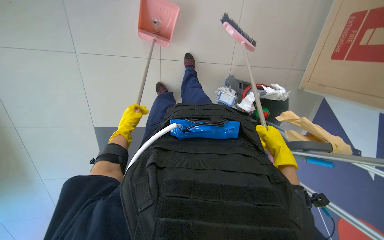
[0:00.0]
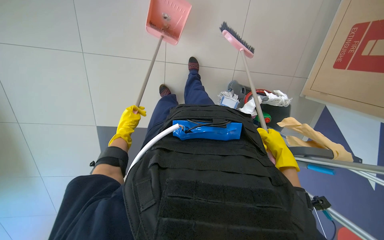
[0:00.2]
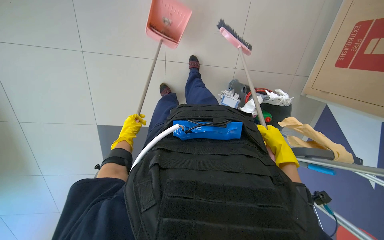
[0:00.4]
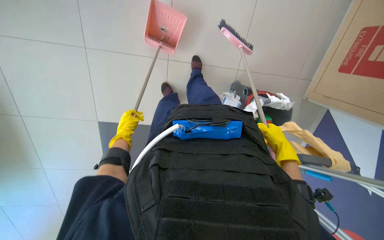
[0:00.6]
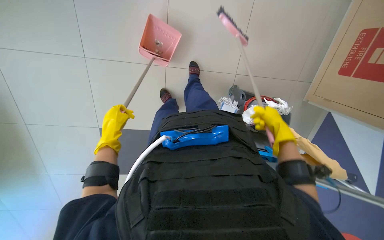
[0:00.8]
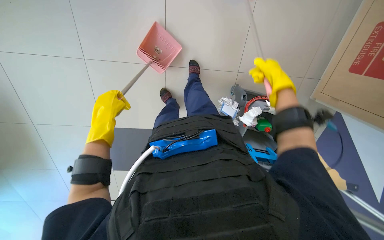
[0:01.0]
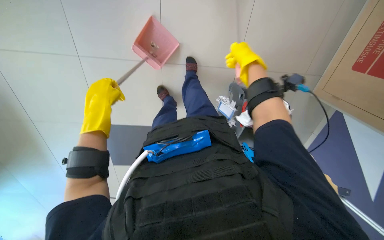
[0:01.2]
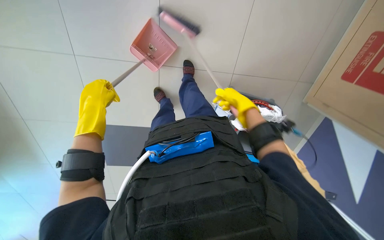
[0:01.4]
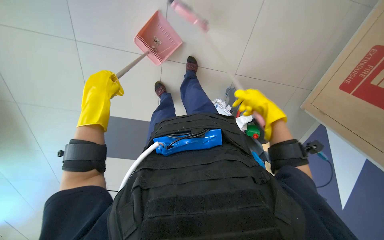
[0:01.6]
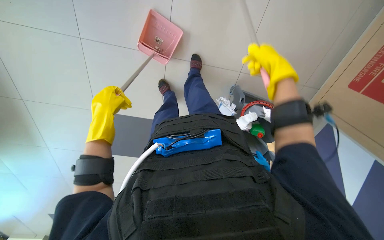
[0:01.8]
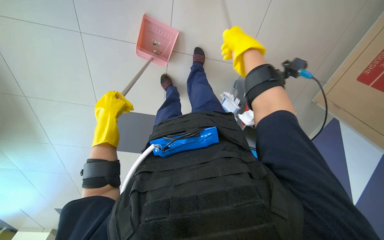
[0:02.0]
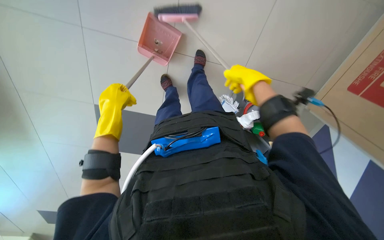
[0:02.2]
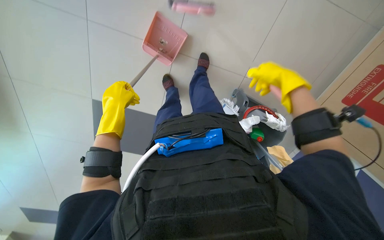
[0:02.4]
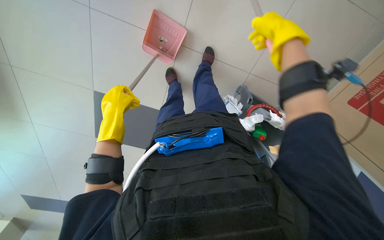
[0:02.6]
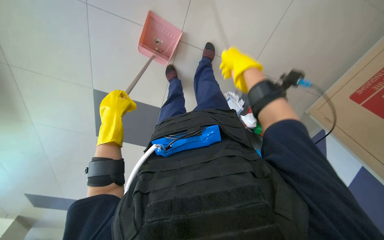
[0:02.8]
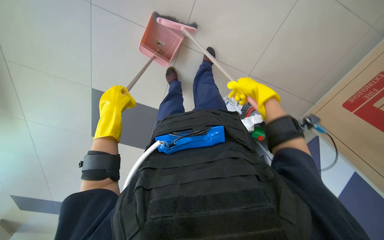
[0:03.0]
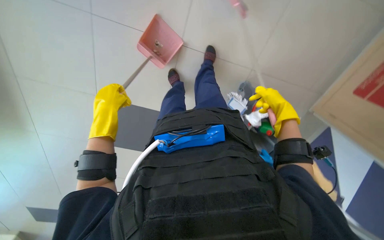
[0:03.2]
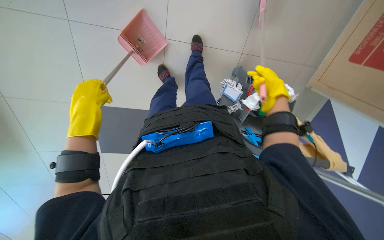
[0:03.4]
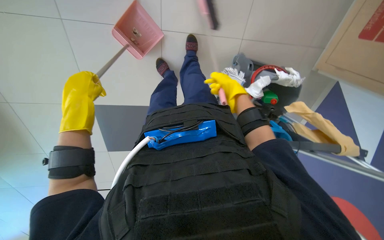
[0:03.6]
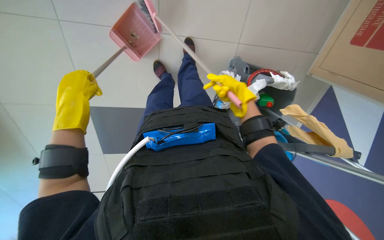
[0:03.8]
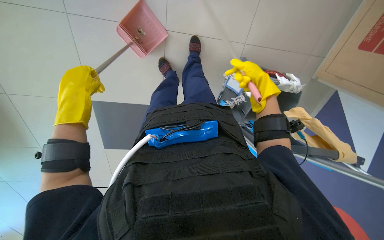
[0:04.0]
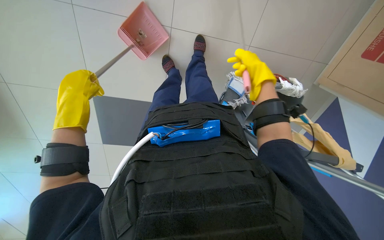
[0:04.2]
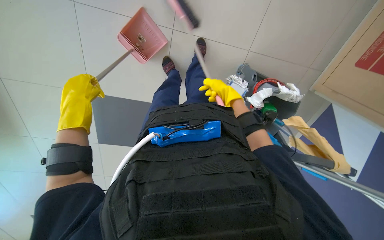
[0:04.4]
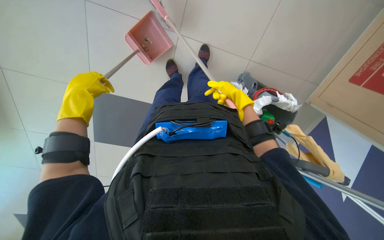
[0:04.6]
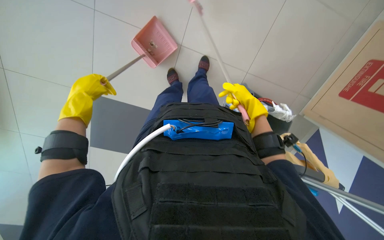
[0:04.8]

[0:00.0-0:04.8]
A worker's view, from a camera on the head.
Job: sweeping floor.
The whole recording: Sweeping the floor. The worker sweeps the floor using a broom and dustpan.
0.0 to 1.6 s: The right hand heads up the picture and farther from the camera, covering about 20 cm. The left hand is displaced nearer to the camera and up the picture by some 20 cm.
1.6 to 3.2 s: The right hand reaches about 20 cm nearer to the camera, then returns.
3.2 to 4.8 s: The right hand goes left and right, some 15 cm each way, reversing 2 times.

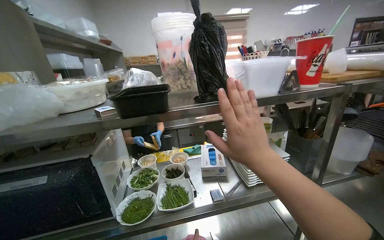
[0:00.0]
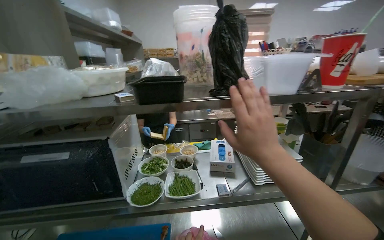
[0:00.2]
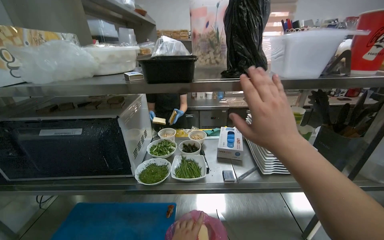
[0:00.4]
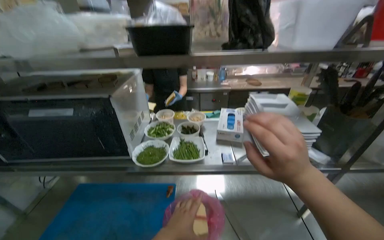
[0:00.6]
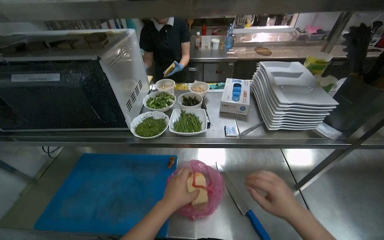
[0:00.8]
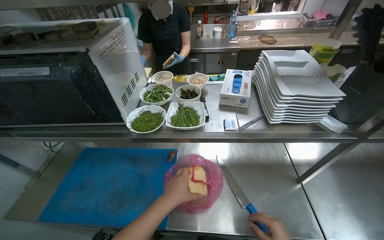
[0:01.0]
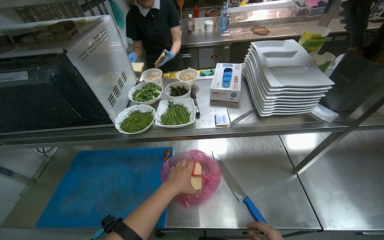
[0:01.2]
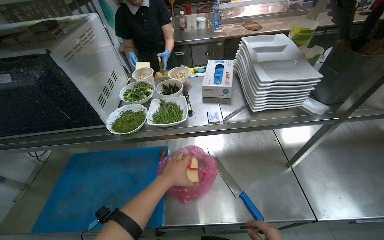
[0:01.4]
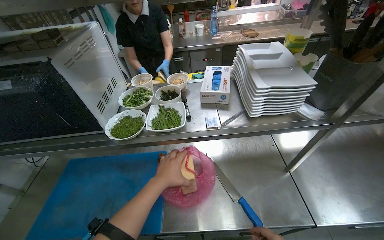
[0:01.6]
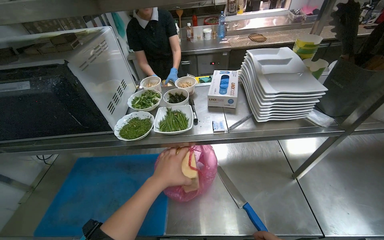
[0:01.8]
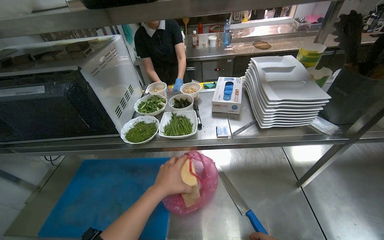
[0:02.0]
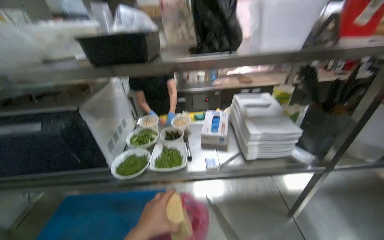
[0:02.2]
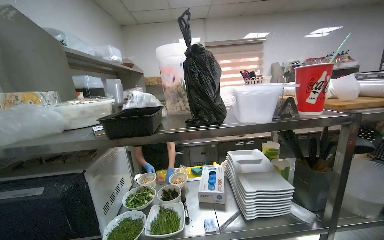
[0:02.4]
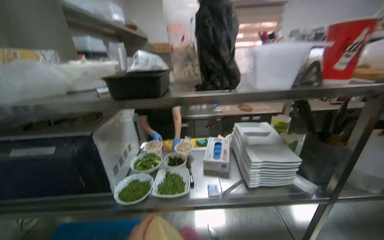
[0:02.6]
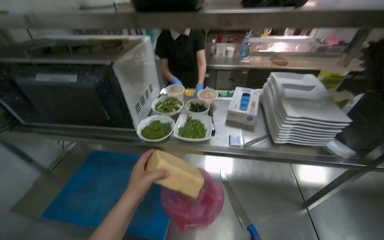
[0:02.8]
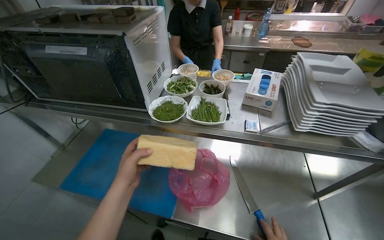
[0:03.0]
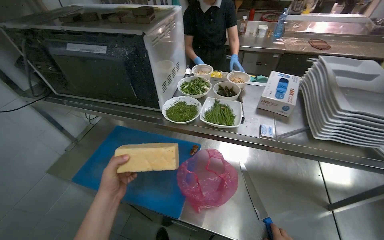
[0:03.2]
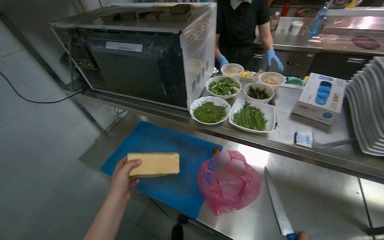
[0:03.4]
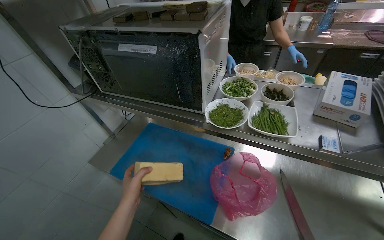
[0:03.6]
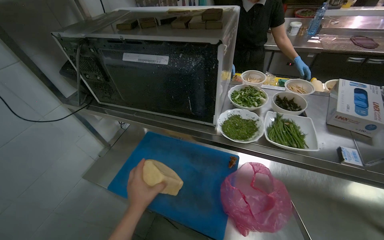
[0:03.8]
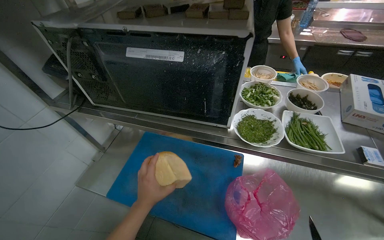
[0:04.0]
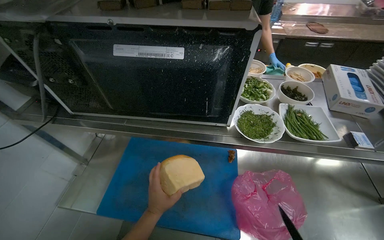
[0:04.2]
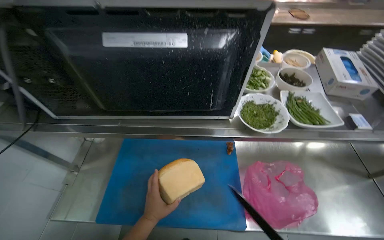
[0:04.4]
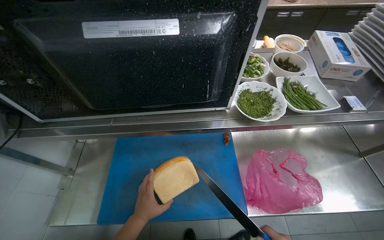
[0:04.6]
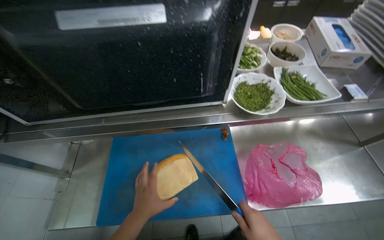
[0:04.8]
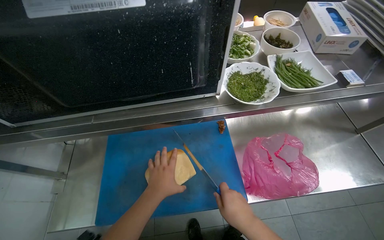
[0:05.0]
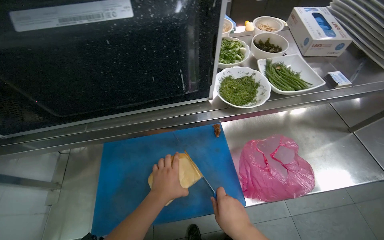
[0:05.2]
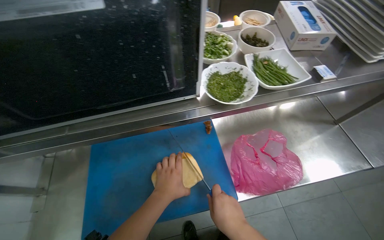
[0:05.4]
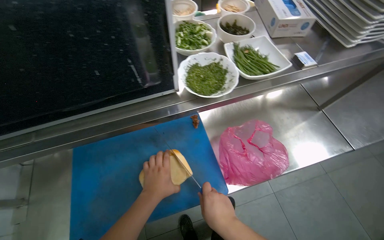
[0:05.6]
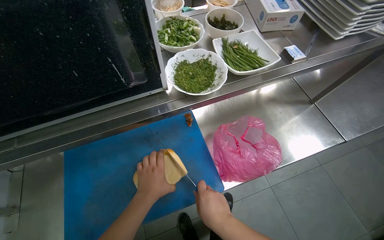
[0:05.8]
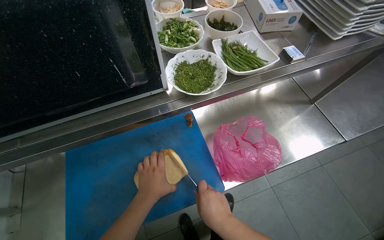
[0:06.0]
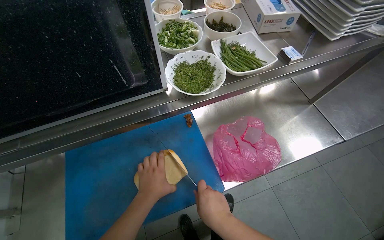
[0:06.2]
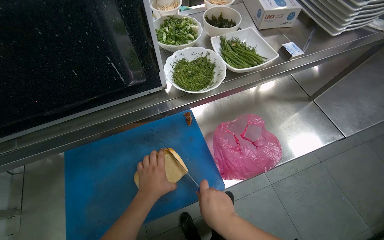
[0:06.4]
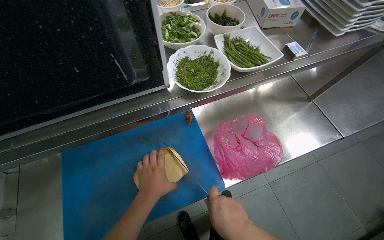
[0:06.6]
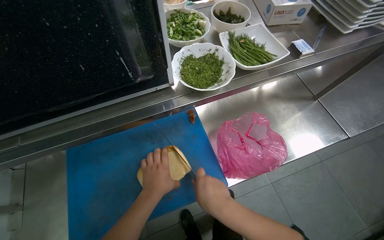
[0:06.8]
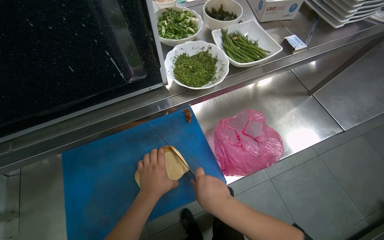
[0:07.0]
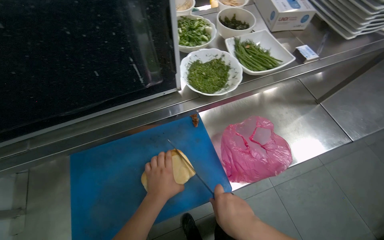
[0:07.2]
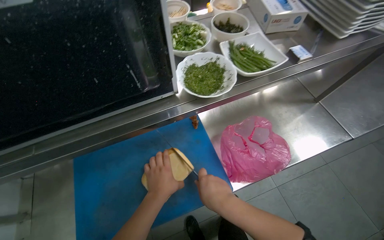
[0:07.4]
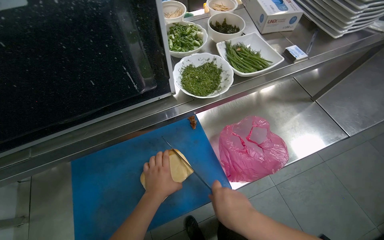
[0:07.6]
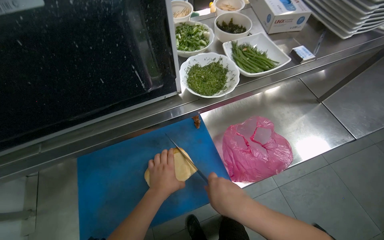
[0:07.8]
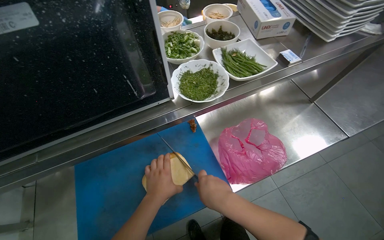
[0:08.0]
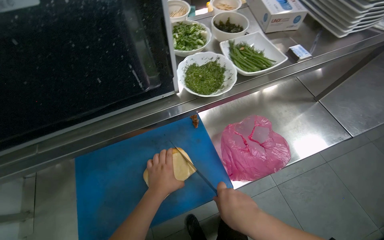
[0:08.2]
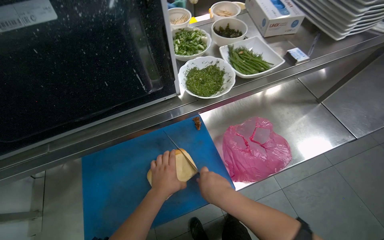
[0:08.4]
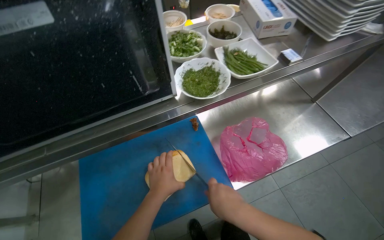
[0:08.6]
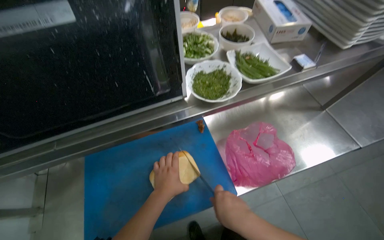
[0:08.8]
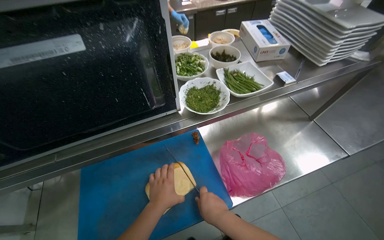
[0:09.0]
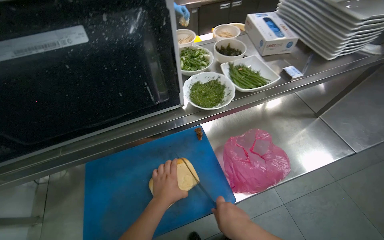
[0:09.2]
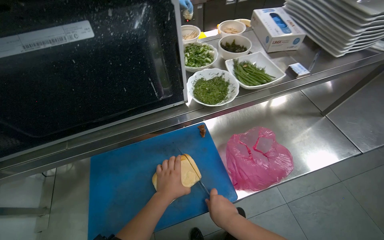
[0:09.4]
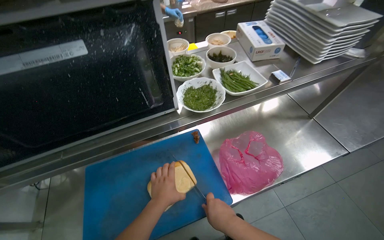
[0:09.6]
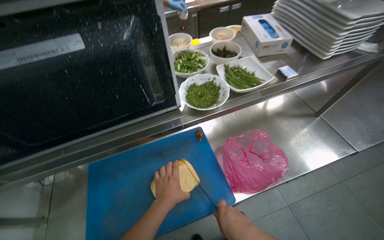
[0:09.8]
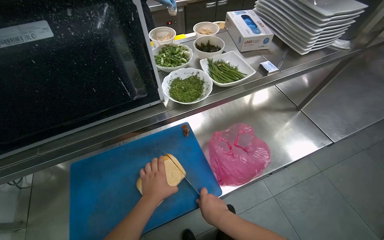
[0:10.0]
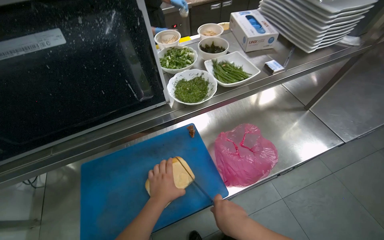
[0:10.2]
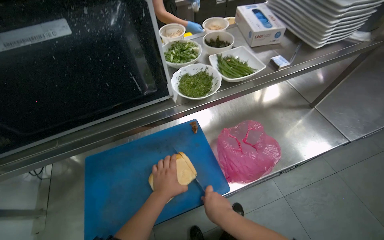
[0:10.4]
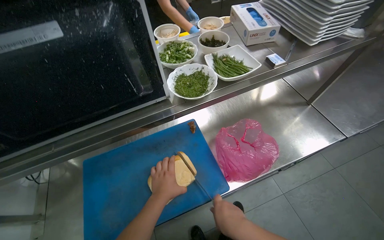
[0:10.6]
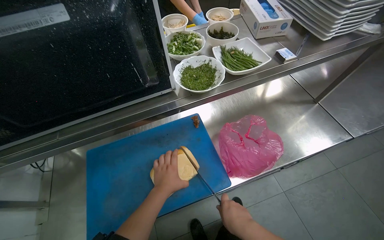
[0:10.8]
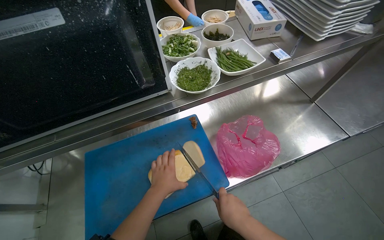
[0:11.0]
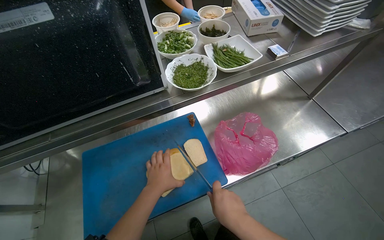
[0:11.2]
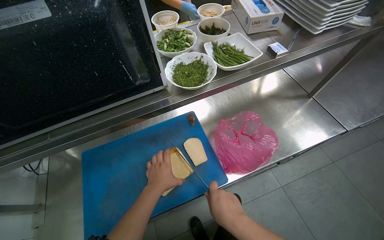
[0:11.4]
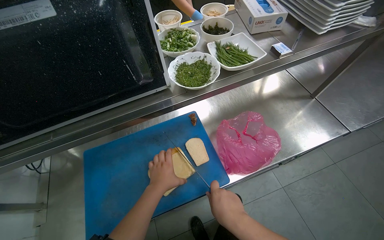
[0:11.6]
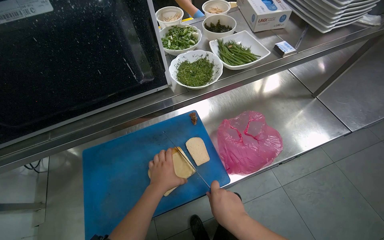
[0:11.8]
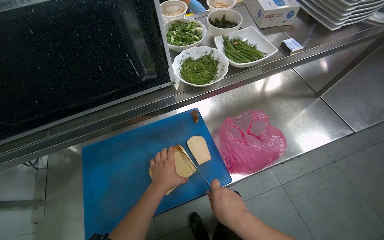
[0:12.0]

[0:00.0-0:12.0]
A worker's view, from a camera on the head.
Job: preparing food.
The whole recording: Slicing and Storing Bread. The worker slices a loaf of bread on a cutting board, places the remaining bread into a bag, and stores it in the refrigerator.
0.0 to 1.6 s: The view tilts roughly 25 degrees downward.
1.6 to 3.0 s: The wearer looks approximately 15 degrees further to the left.
3.0 to 4.4 s: The left hand shifts roughly 25 cm farther from the camera.
4.4 to 6.0 s: The wearer's head swings some 25 degrees to the right. The left hand heads up the picture, covering approximately 10 cm.
6.0 to 12.0 s: The hands stay close to where they were, moving slightly.

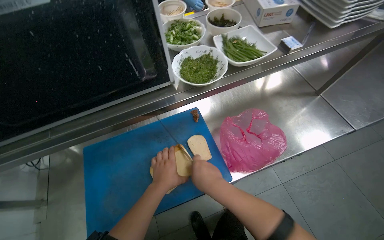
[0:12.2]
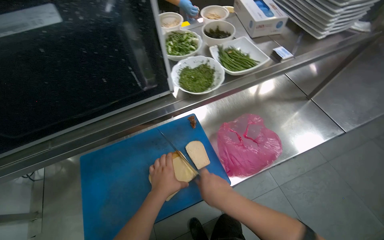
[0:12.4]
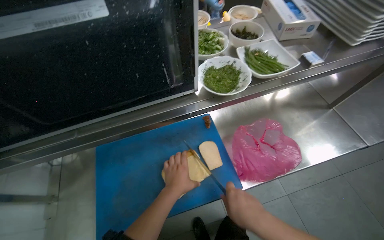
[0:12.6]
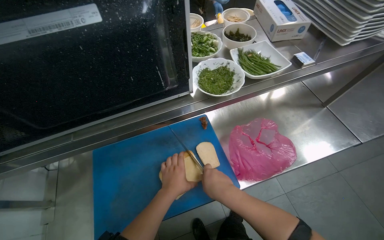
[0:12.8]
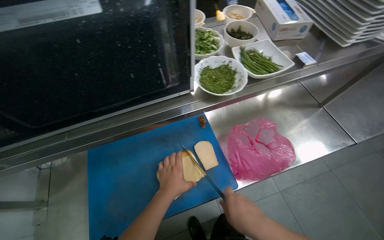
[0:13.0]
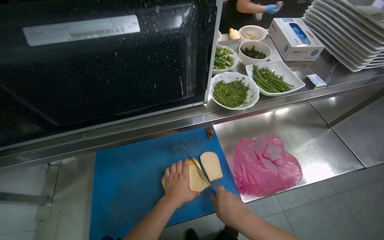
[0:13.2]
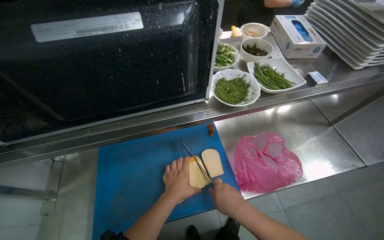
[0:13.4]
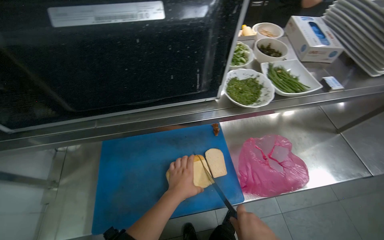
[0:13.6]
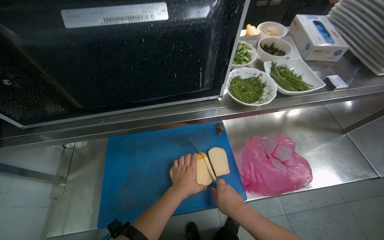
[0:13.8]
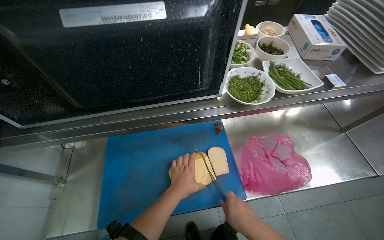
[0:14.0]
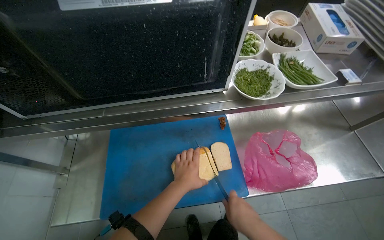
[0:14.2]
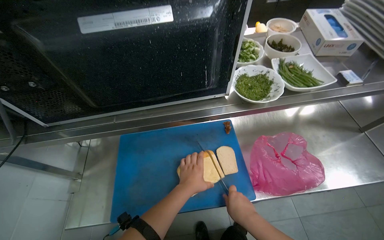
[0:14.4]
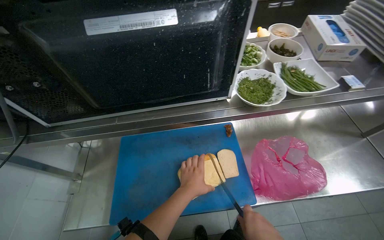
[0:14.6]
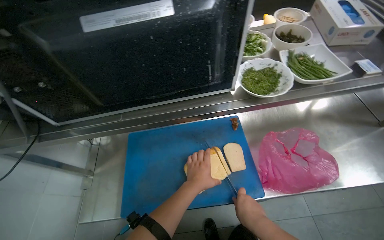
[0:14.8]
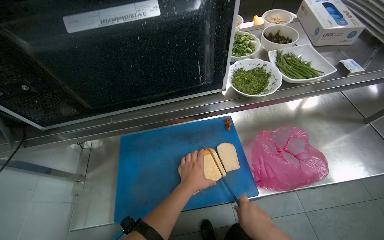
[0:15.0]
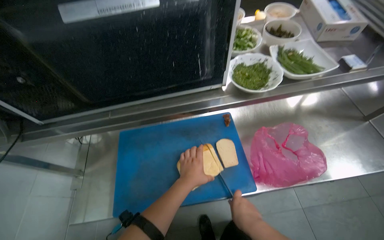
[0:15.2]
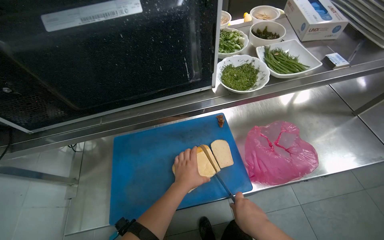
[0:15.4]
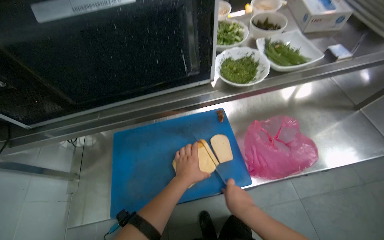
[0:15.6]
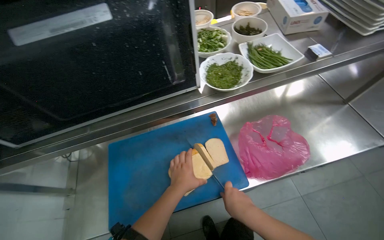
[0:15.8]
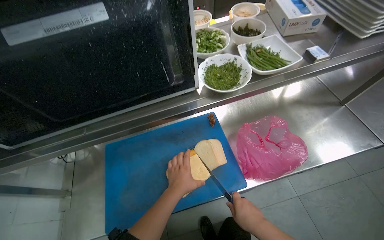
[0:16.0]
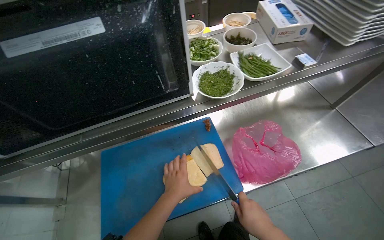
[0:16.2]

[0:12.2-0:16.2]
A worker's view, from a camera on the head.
Job: preparing food.
The whole recording: Slicing and Storing Bread. The worker slices a loaf of bread on a cutting board, places the remaining bread into a bag, and stores it in the refrigerator.
12.2 to 13.6 s: The hands make small movements and keep their place.
13.6 to 14.8 s: The right hand moves nearer and farther over roughly 10 cm, changing direction 2 times.
14.8 to 16.2 s: The hands are busy where they are.
